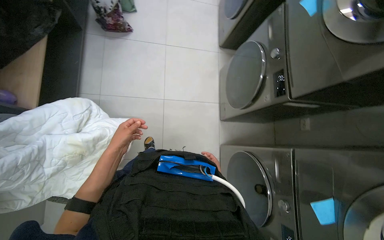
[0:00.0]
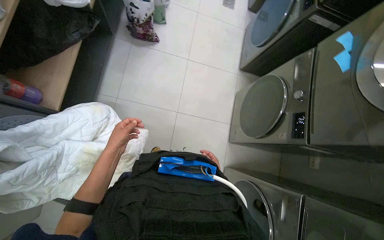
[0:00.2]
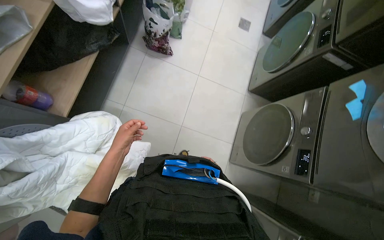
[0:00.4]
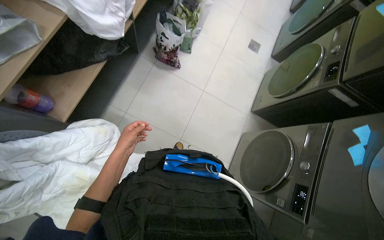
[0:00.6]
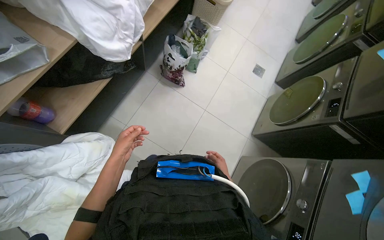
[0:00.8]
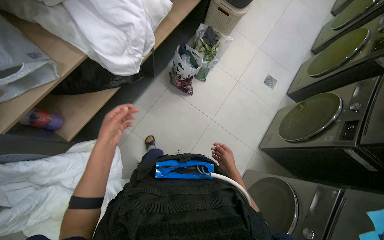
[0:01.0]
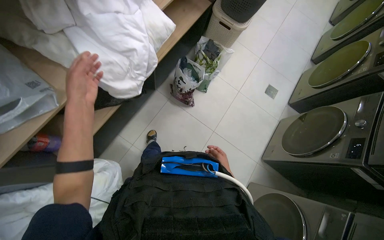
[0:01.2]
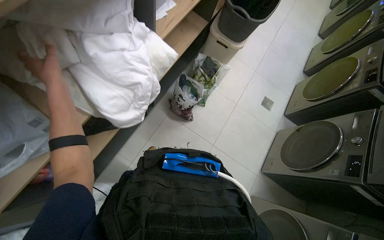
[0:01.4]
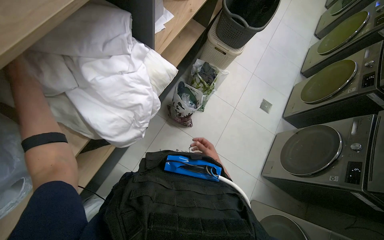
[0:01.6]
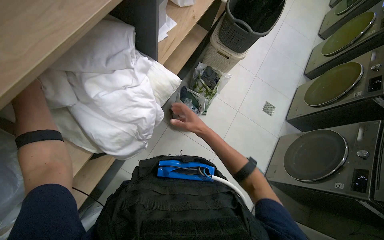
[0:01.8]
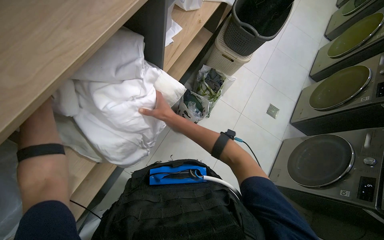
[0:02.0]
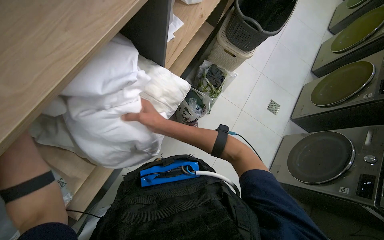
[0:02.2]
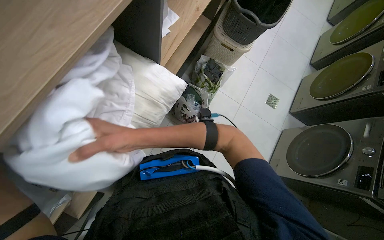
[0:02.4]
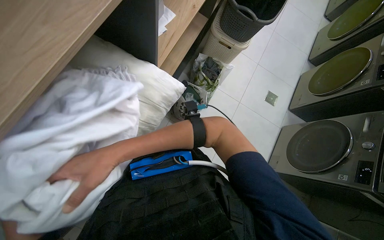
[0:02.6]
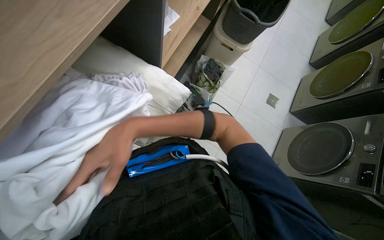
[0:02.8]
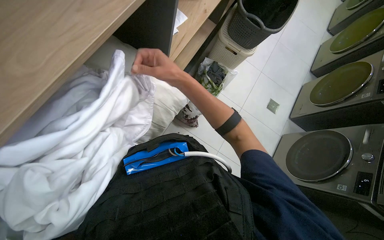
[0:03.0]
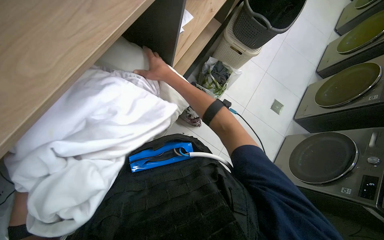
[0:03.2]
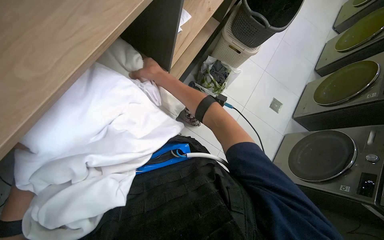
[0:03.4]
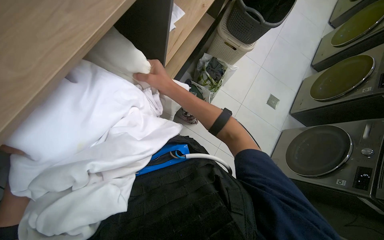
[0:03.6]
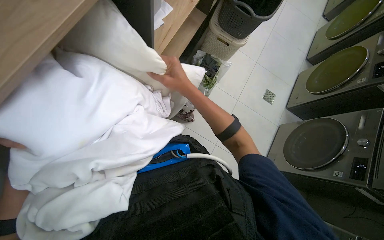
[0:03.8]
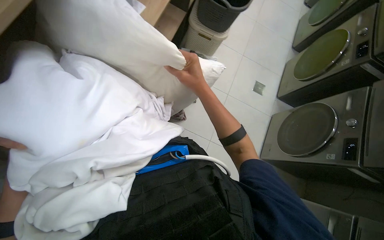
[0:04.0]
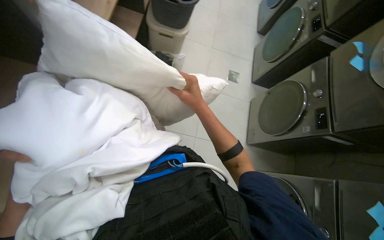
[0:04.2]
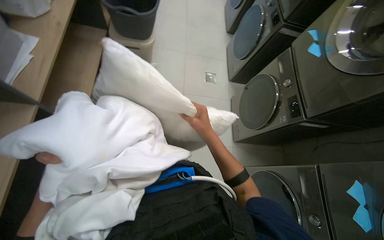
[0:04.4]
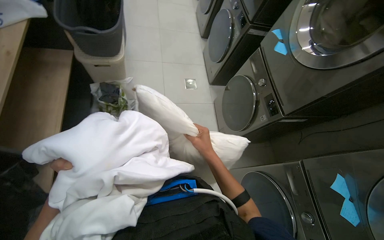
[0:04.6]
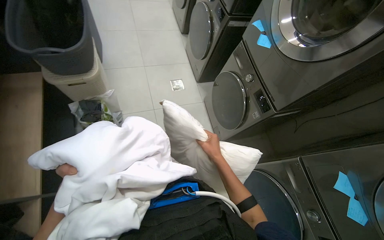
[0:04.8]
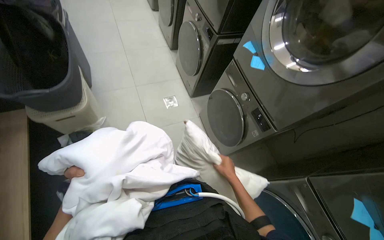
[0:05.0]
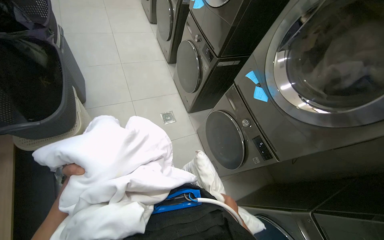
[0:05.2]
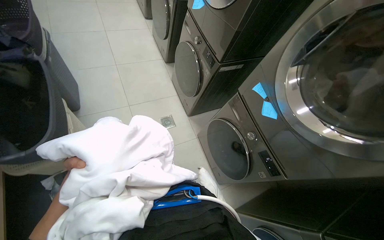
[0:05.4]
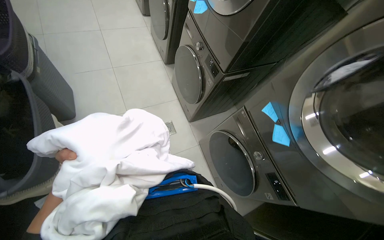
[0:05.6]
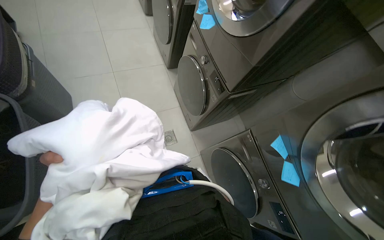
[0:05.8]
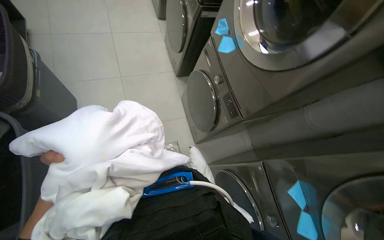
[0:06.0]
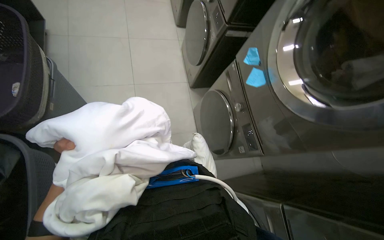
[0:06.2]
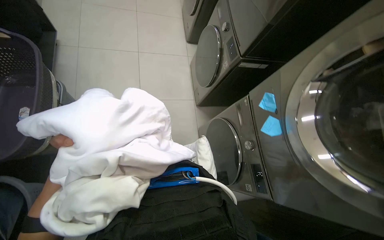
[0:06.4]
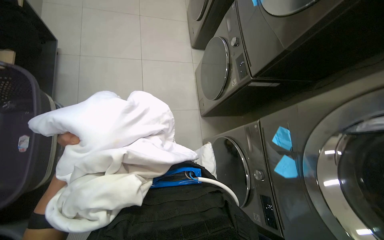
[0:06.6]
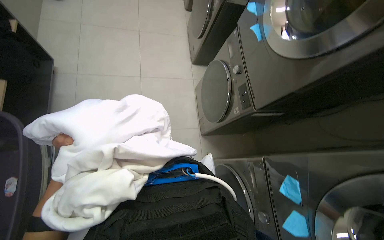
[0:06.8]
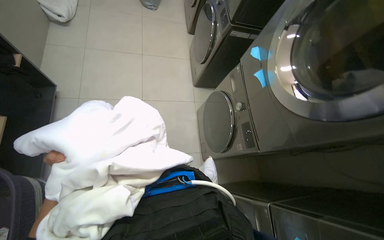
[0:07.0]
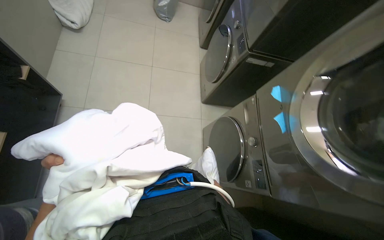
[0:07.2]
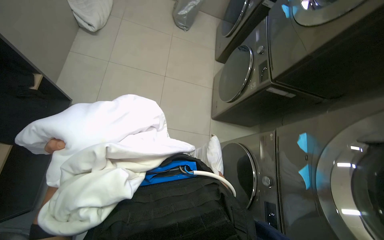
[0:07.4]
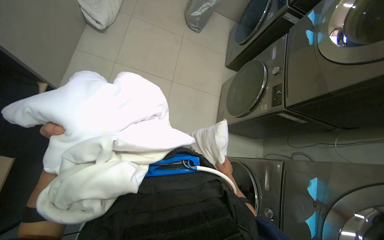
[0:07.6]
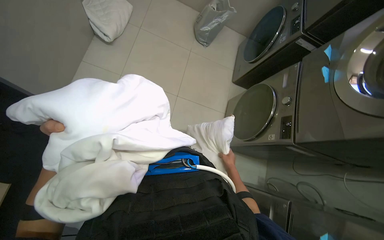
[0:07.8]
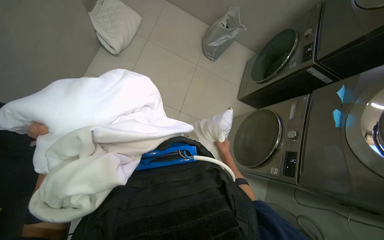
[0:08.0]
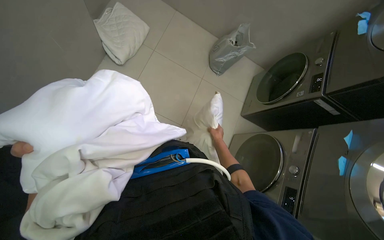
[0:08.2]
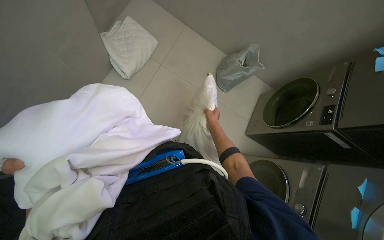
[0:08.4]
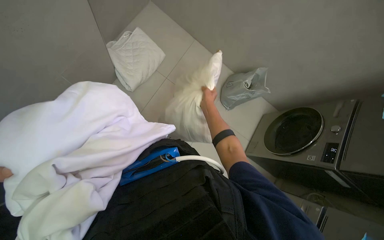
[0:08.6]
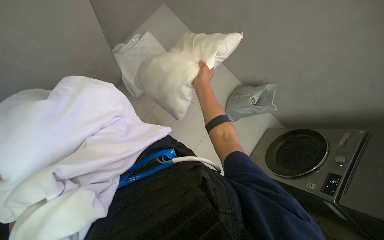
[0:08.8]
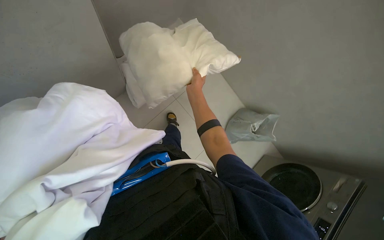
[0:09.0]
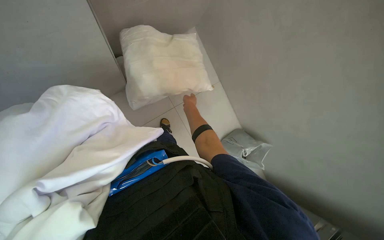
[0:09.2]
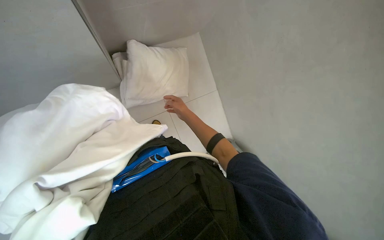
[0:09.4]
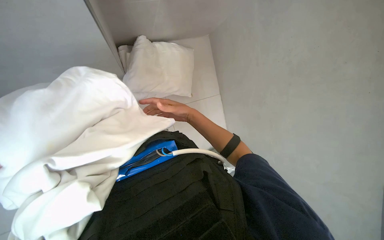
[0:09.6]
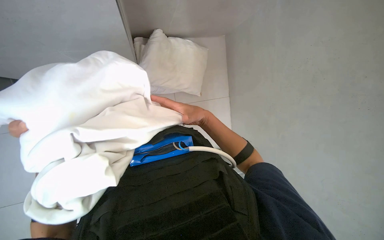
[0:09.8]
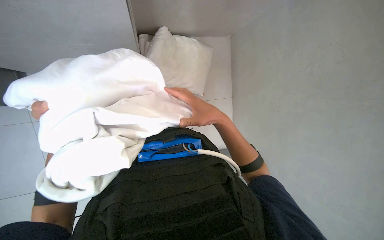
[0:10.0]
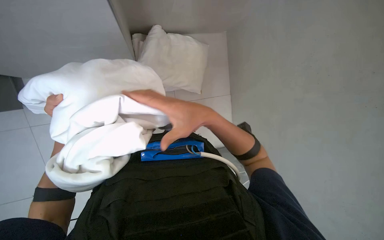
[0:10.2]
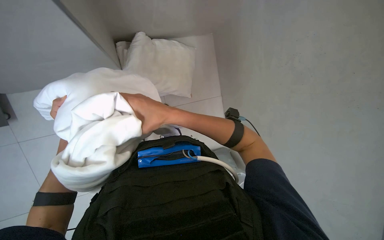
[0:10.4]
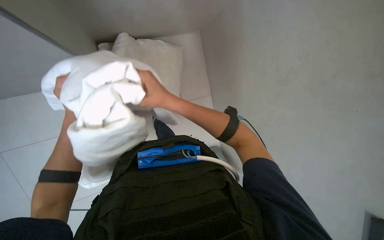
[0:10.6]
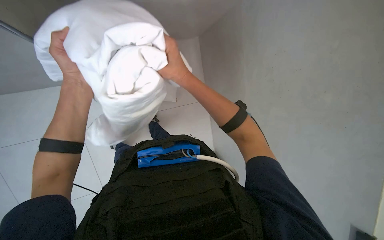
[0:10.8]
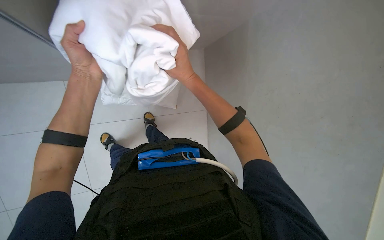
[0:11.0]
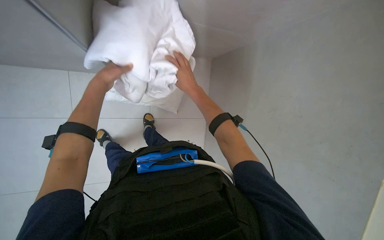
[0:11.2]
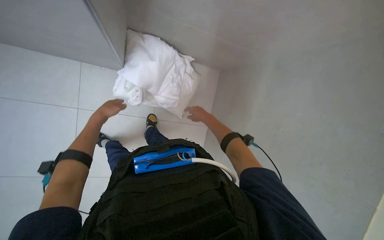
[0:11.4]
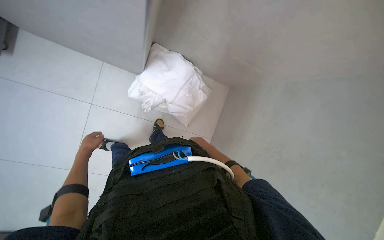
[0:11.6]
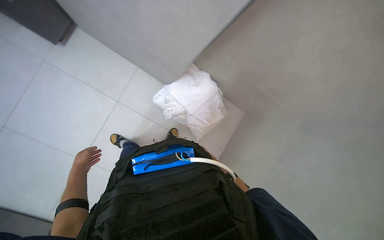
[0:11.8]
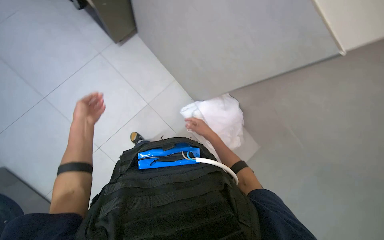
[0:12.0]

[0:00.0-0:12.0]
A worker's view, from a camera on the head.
Job: managing laundry.
The whole recording: Folding and organizing linens. The worker folds and organizes various white linens and quilted items, placing them on shelves and laying them out on the floor.
0:00.0 to 0:01.6: The camera is carried roughly 70 cm. The view tilts some 15 degrees upward. The scene rotates clockwise by some 30 degrees.
0:01.6 to 0:03.0: The right hand goes about 40 cm up the picture, to the left and nearer to the camera.
0:03.0 to 0:04.4: The wearer looks about 35 degrees further to the right.
0:04.4 to 0:06.0: The wearer moves about 90 cm. The wearer's head swings roughly 20 degrees to the right.
0:06.0 to 0:07.6: The wearer moves some 90 cm. Everything in view rotates about 30 degrees clockwise.
0:07.6 to 0:09.0: The camera is carried some 40 cm. The camera pitches upward, by about 20 degrees. Everything in view rotates roughly 45 degrees clockwise.
0:09.0 to 0:10.4: The right hand travels to the left and nearer to the camera by approximately 20 cm.
0:10.4 to 0:12.0: The view tilts roughly 20 degrees upward. The scene rotates clockwise by approximately 30 degrees.

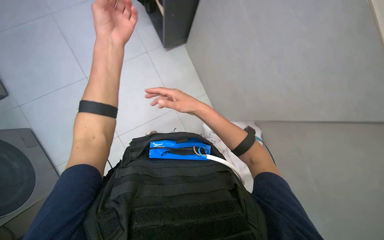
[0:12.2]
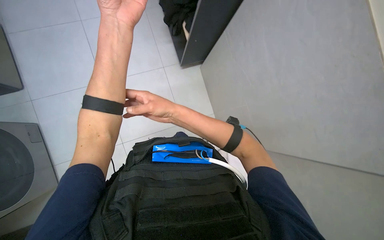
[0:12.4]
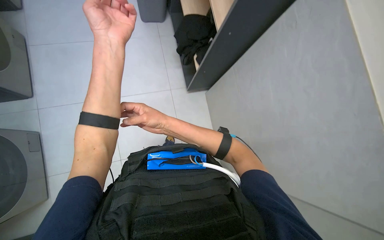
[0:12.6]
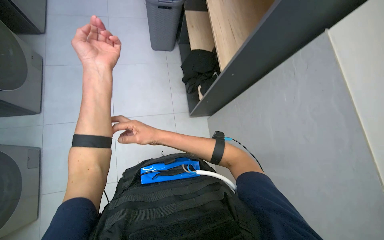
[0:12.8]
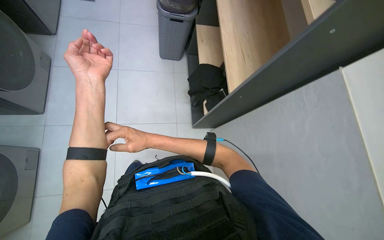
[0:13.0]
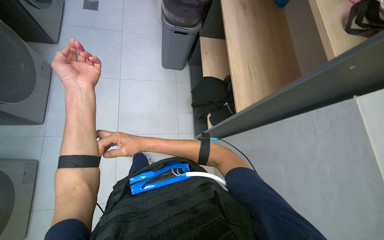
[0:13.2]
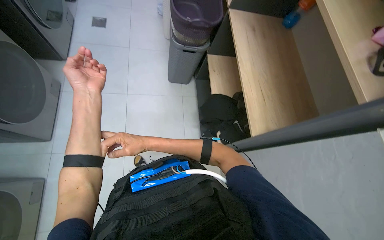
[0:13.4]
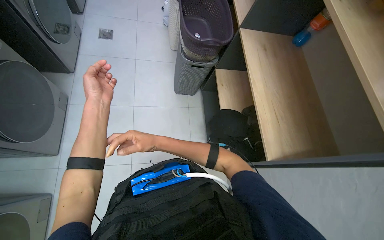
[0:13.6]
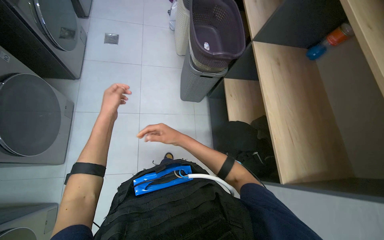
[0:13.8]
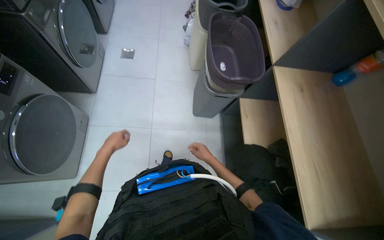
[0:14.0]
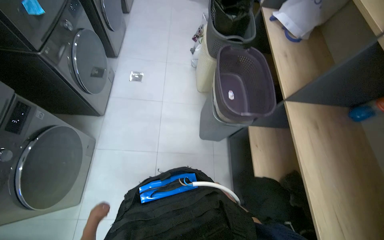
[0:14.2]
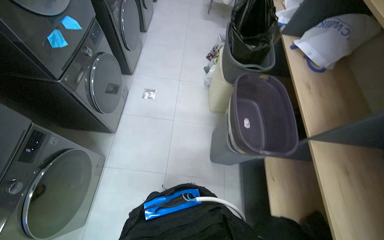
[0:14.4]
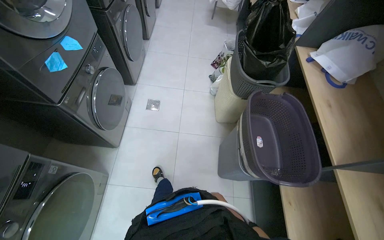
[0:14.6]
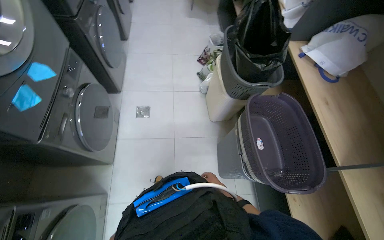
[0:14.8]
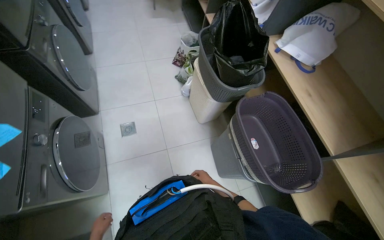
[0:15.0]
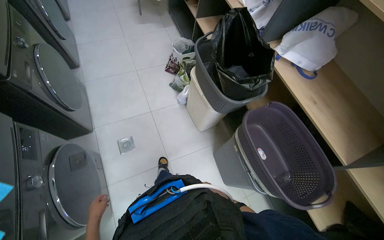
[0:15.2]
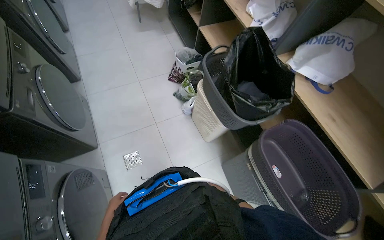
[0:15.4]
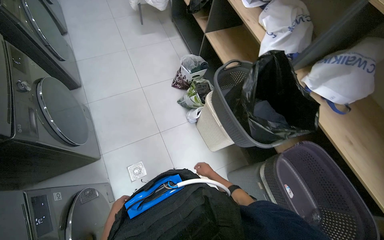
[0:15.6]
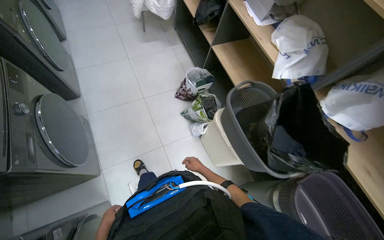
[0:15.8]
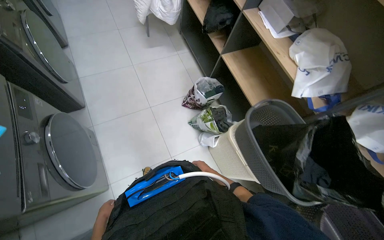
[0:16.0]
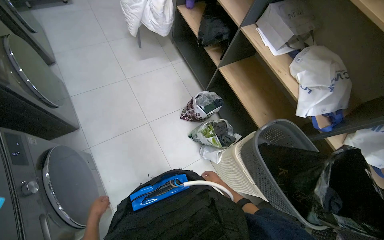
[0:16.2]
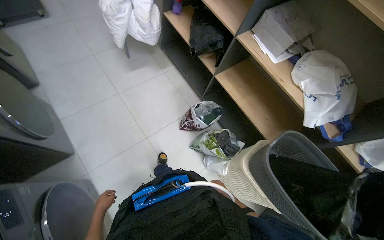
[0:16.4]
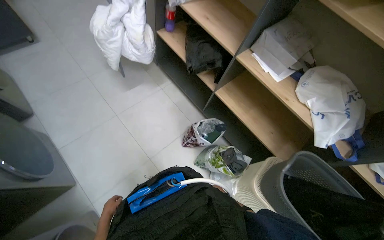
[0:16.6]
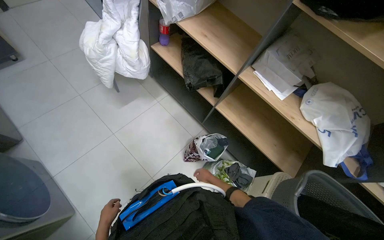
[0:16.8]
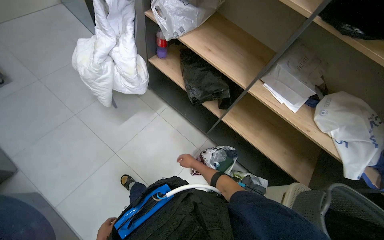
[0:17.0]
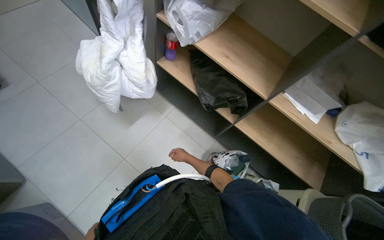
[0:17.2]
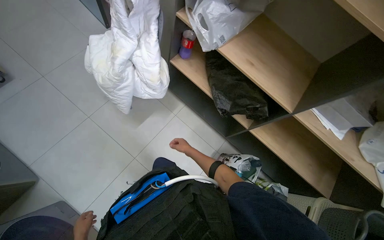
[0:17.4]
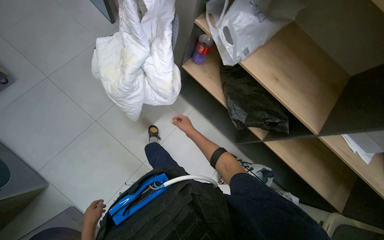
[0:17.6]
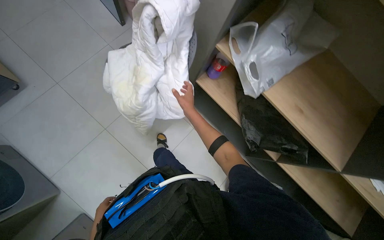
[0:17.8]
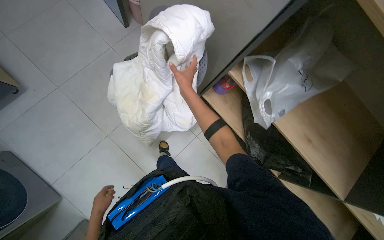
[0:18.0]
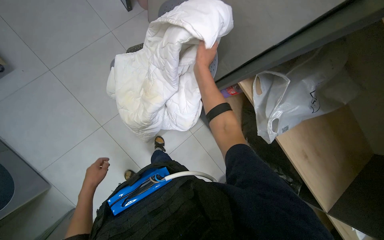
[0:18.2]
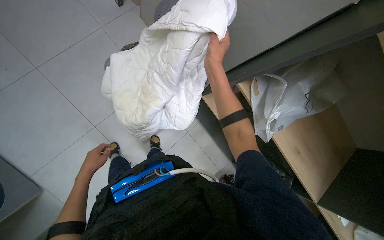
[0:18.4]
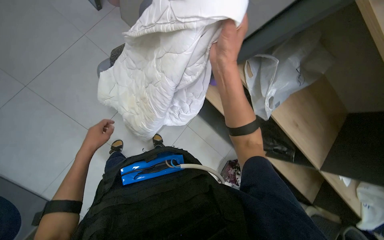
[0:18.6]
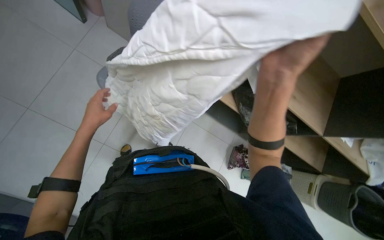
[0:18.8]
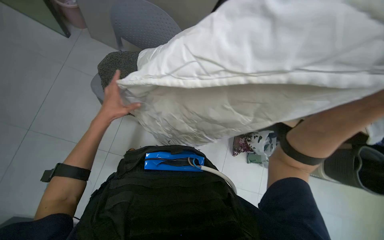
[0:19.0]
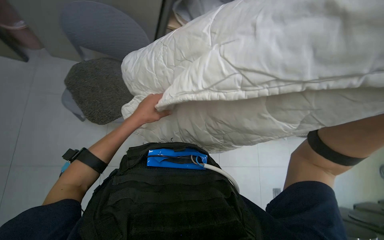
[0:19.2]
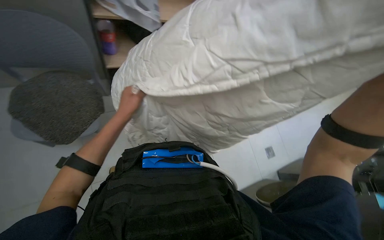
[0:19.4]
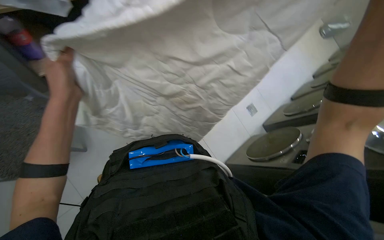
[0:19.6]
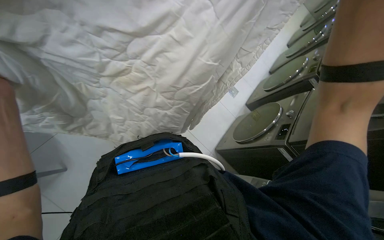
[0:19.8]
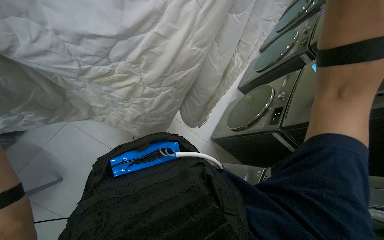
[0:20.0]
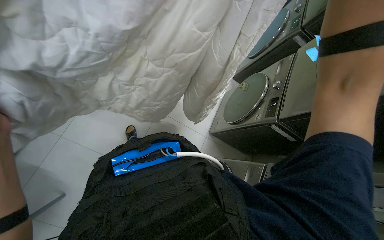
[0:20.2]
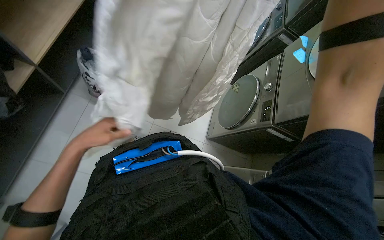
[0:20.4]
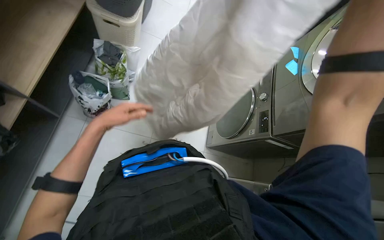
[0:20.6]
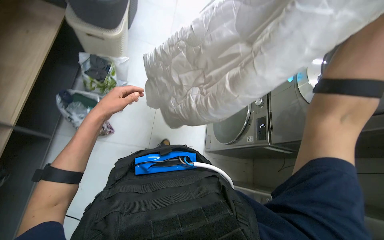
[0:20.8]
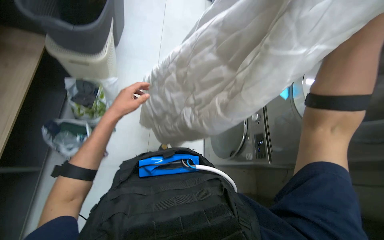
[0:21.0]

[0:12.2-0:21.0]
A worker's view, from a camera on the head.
Job: managing laundry.
The whole recording: Folding and organizing linens. The worker folds and organizes various white linens and quilted items, placing them on shelves and laying them out on the floor.
0:12.2 to 0:13.6: The camera pitches upward, by approximately 30 degrees. The right hand shifts some 15 cm to the left; the left hand shifts about 10 cm to the left.
0:13.6 to 0:15.2: The camera travels approximately 1 m.
0:15.2 to 0:16.6: The wearer moves approximately 1 m.
0:16.6 to 0:18.0: The head travels approximately 1 m. The wearer looks roughly 15 degrees further downward.
0:18.0 to 0:19.6: The head rotates about 75 degrees to the right. The wearer looks about 20 degrees further downward.
